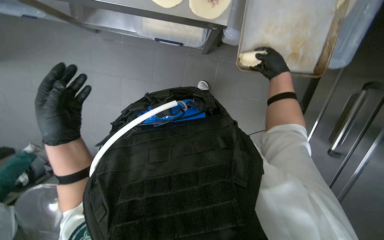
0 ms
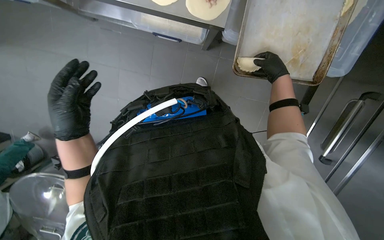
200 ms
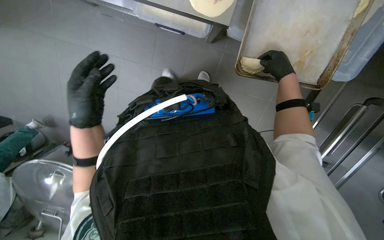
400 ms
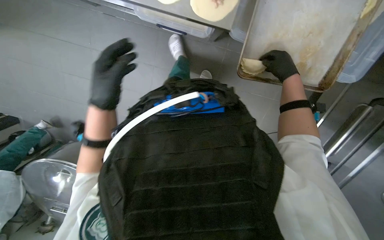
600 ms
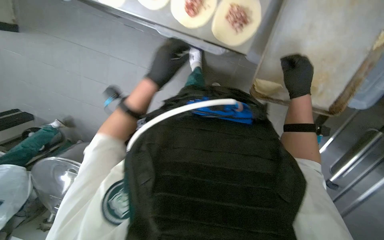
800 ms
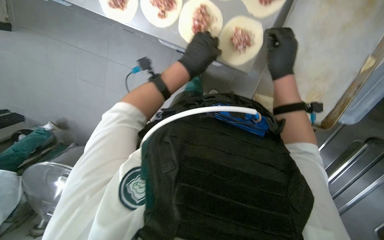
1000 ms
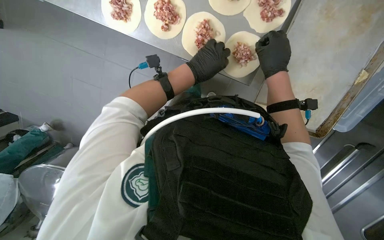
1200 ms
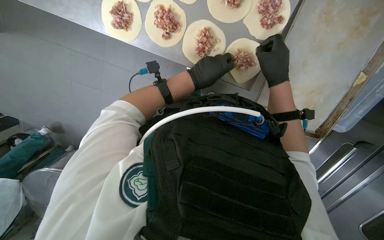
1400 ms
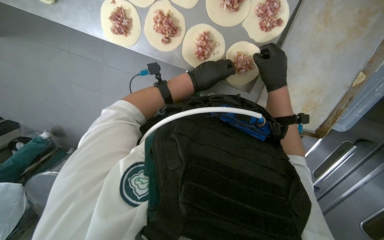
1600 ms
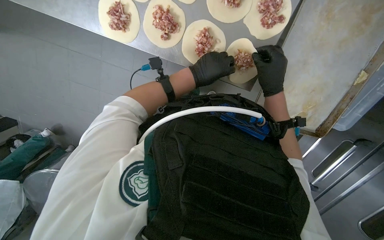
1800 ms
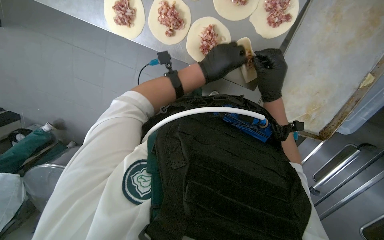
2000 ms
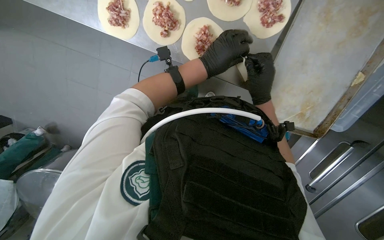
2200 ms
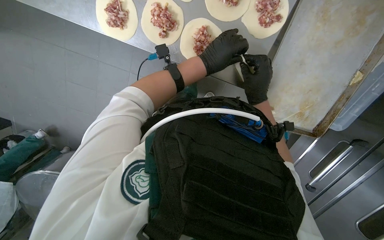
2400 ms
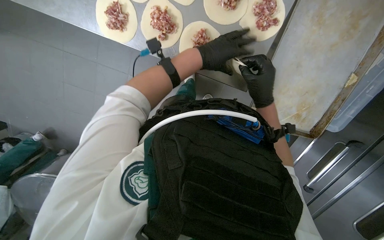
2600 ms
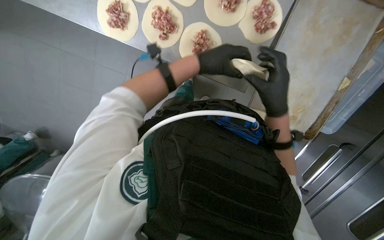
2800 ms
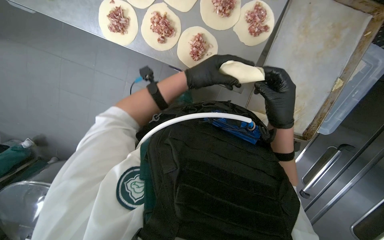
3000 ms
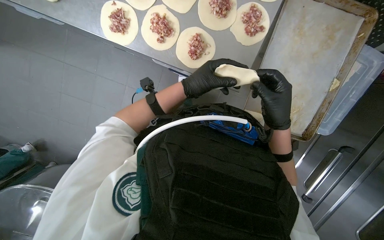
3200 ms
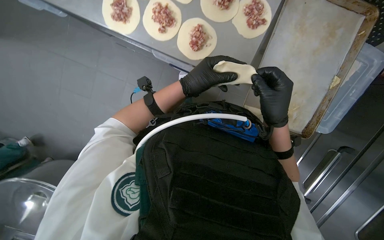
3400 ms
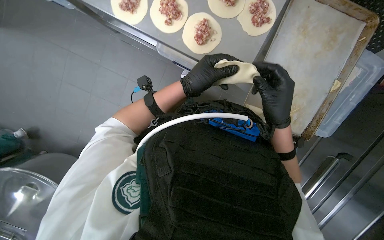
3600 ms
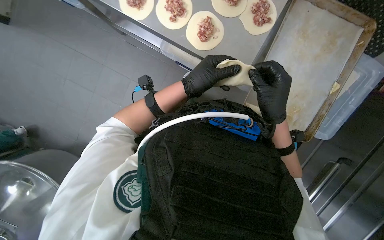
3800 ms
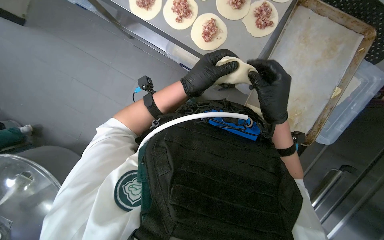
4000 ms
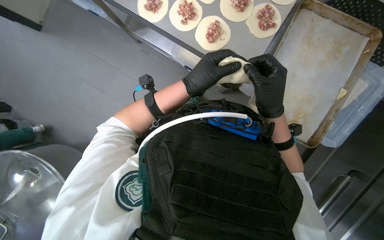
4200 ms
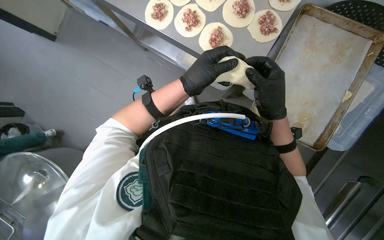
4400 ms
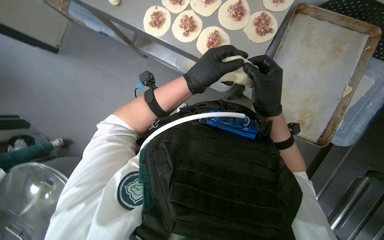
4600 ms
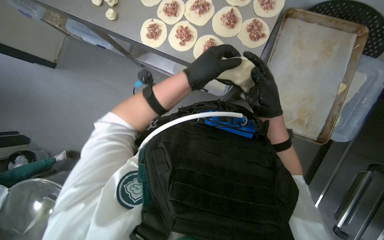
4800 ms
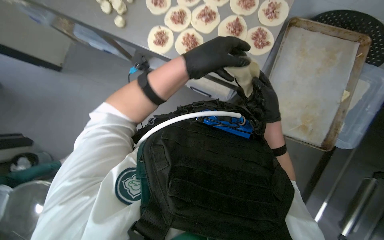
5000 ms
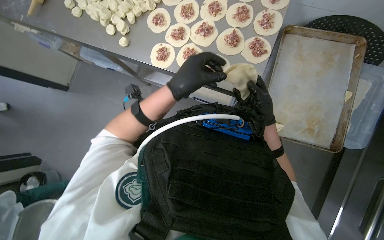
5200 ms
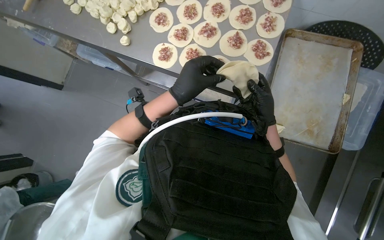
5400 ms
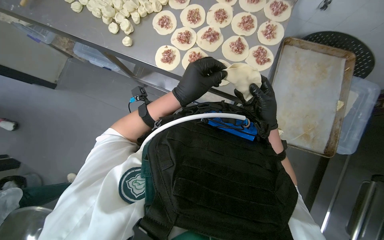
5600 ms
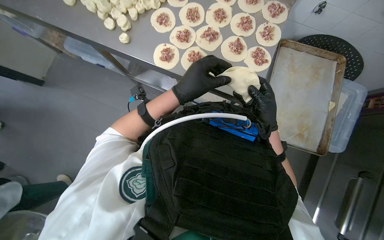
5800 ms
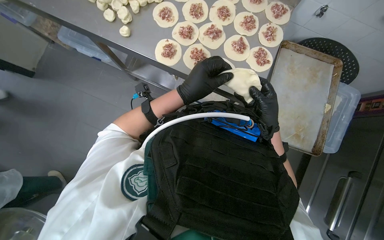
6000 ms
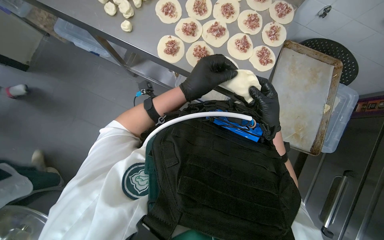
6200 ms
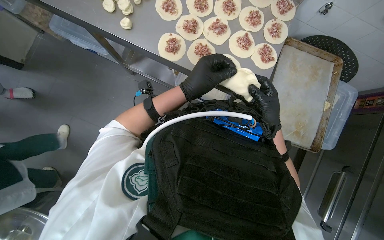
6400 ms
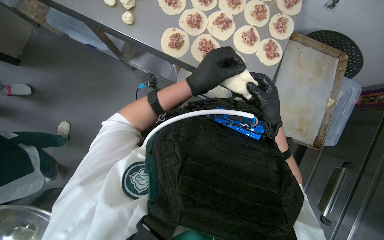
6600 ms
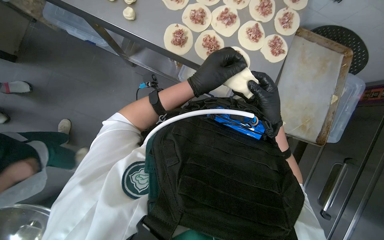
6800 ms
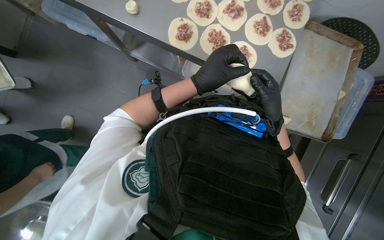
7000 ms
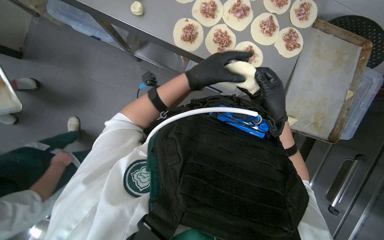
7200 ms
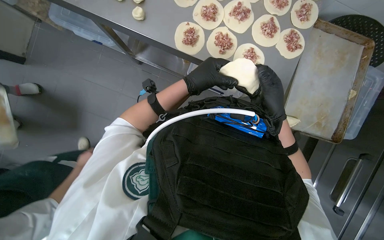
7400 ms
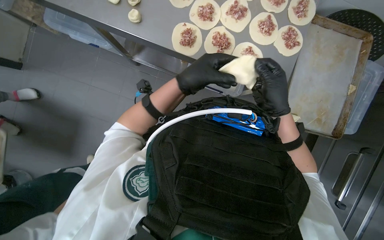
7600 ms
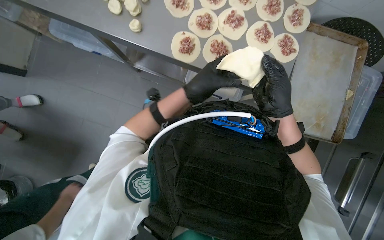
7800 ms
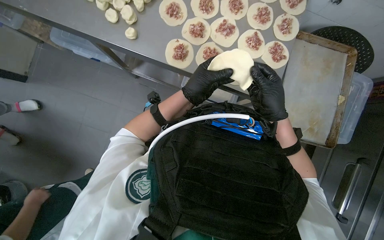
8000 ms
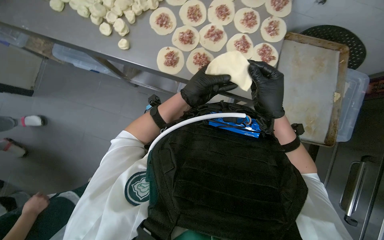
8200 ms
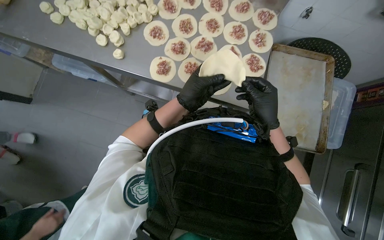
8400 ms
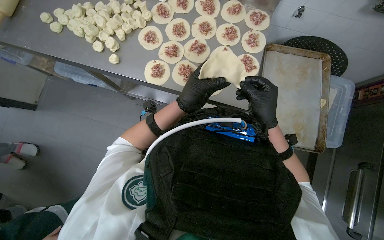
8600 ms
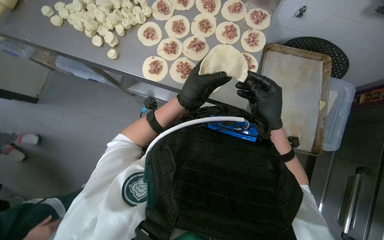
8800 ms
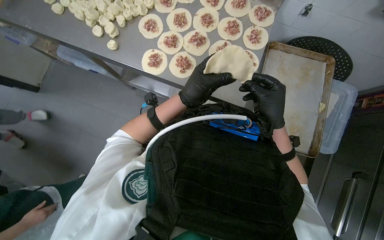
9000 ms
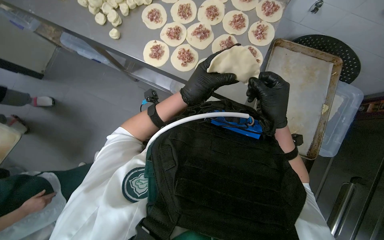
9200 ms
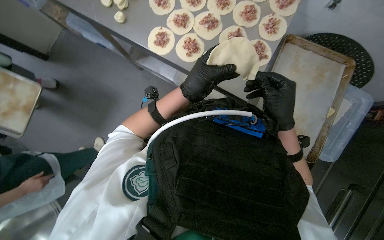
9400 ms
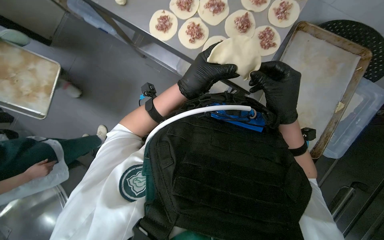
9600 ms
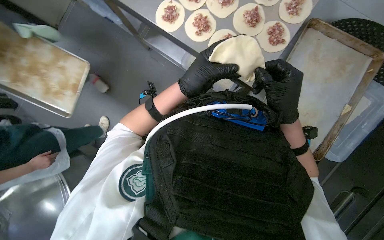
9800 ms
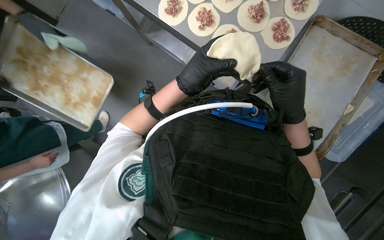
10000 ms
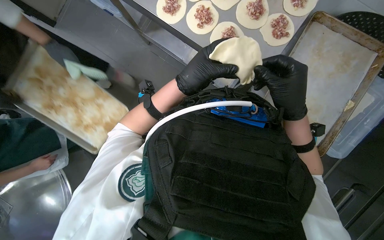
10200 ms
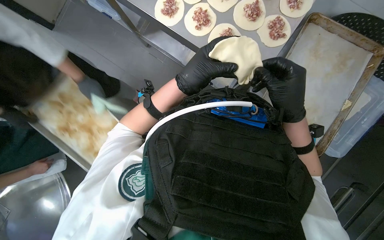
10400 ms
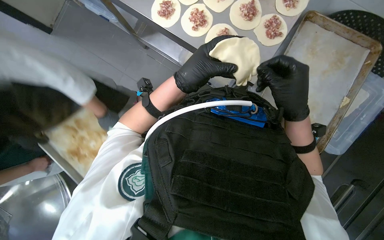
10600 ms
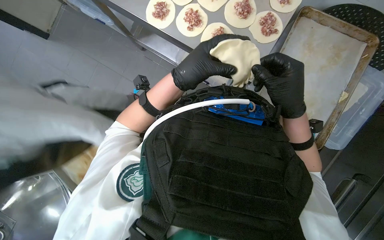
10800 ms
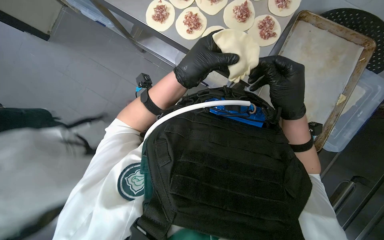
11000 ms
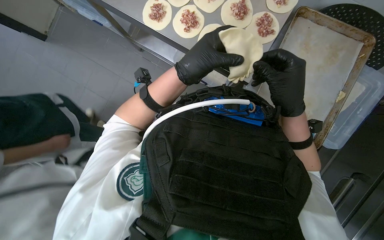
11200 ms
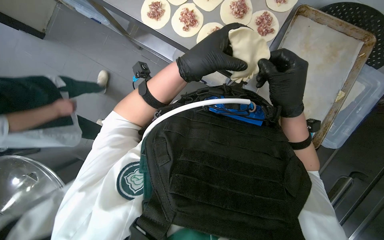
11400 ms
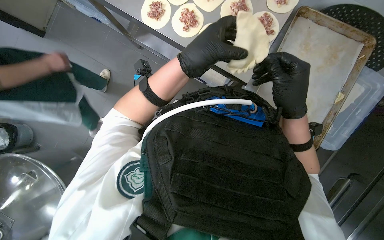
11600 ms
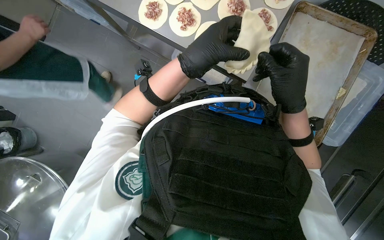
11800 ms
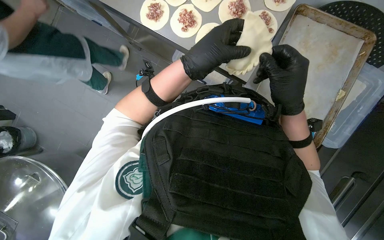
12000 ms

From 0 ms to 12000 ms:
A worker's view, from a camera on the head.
Job: preparing food.
The whole recording: Preparing meat-filled dough. The worker fills dough circles with meat and seals their edges.
From 0 ms to 1600 ms: The right hand shifts approximately 25 cm to the left and nearer to the camera; the left hand travels to the right and farther from the camera by some 20 cm.
From 1600 ms to 3000 ms: The right hand is displaced nearer to the camera and down the picture by roughly 15 cm.
From 3000 ms to 4400 ms: The hands are busy where they are.
From 6000 ms to 9000 ms: The hands stay close to where they were, moving slightly.
From 9000 ms to 10400 ms: The view tips downward by approximately 15 degrees.
From 10400 ms to 12000 ms: The hands work in one place, with small movements.

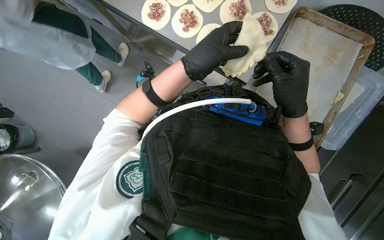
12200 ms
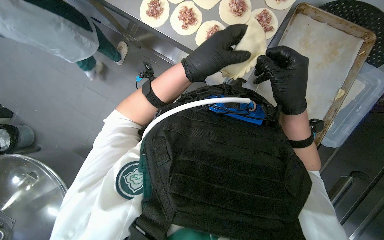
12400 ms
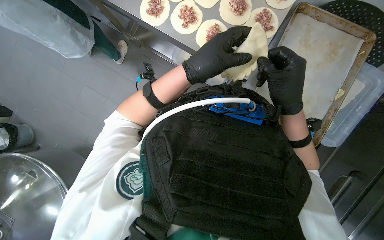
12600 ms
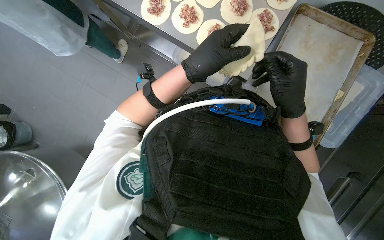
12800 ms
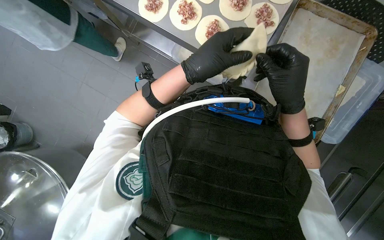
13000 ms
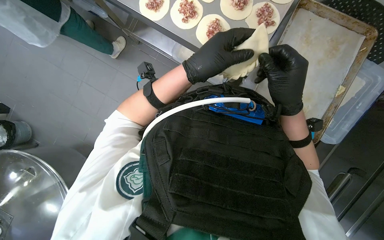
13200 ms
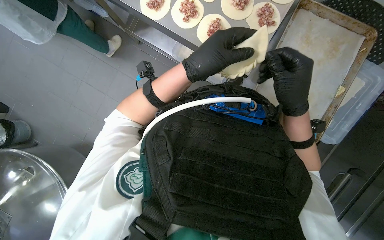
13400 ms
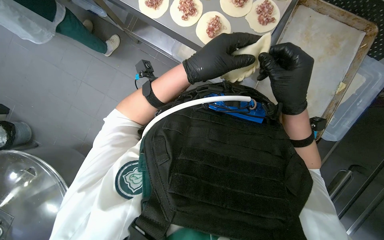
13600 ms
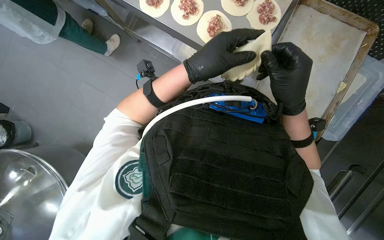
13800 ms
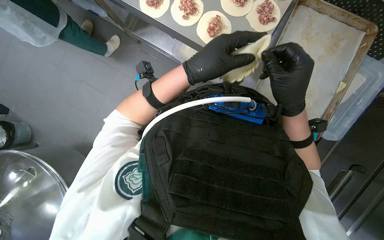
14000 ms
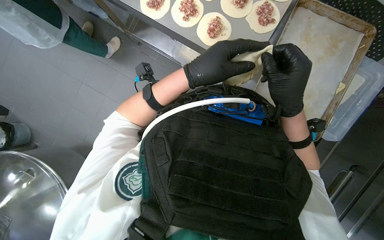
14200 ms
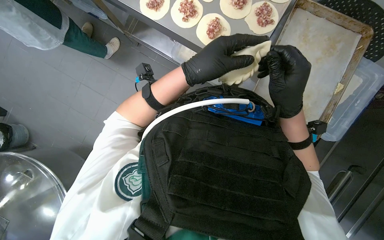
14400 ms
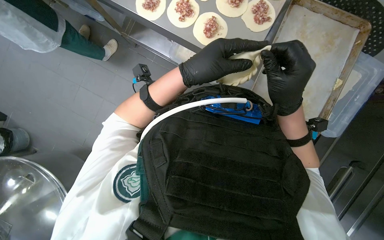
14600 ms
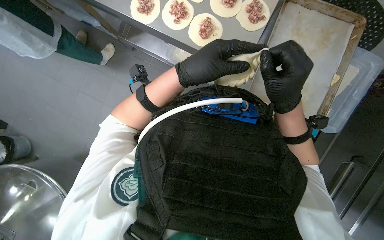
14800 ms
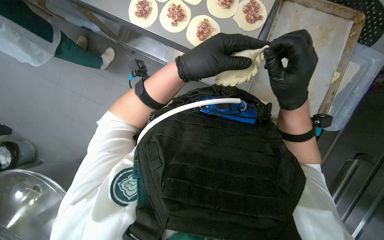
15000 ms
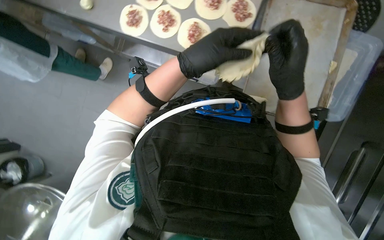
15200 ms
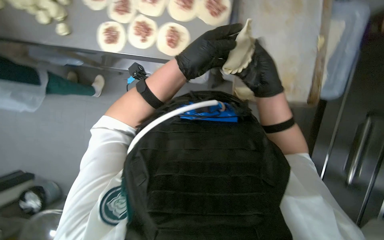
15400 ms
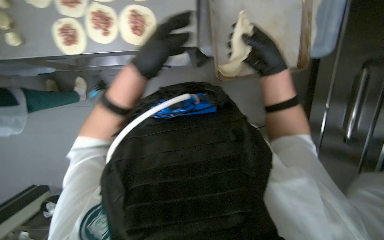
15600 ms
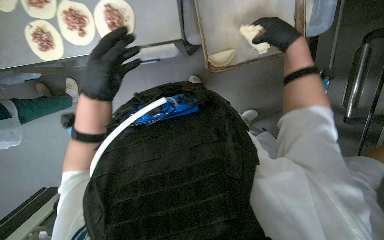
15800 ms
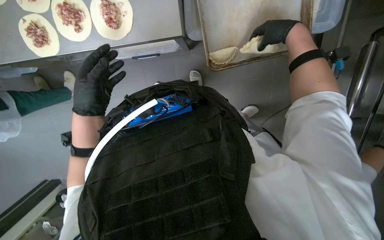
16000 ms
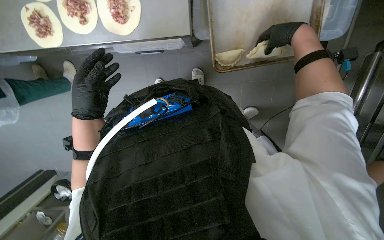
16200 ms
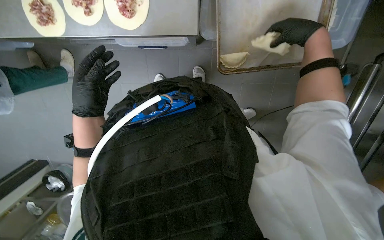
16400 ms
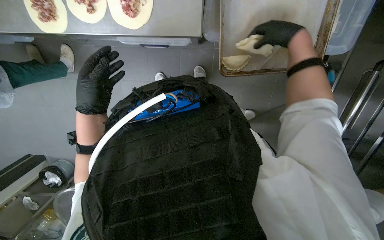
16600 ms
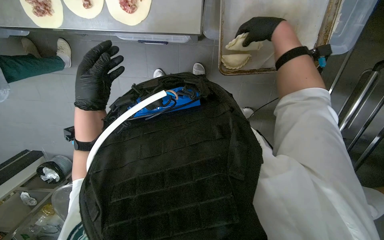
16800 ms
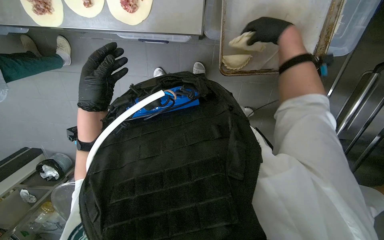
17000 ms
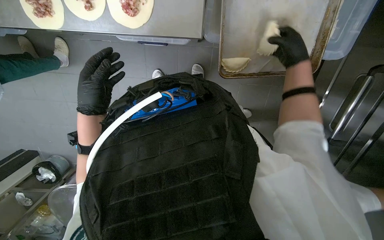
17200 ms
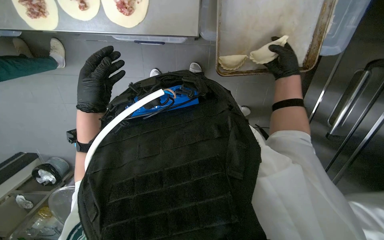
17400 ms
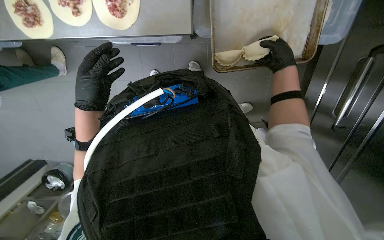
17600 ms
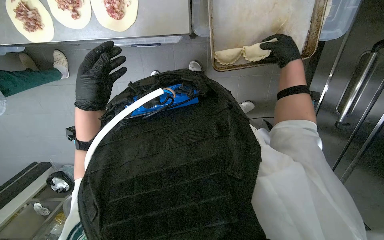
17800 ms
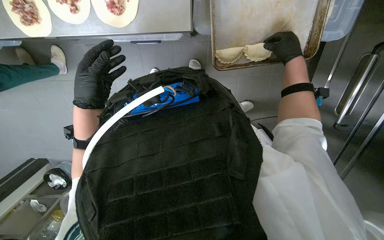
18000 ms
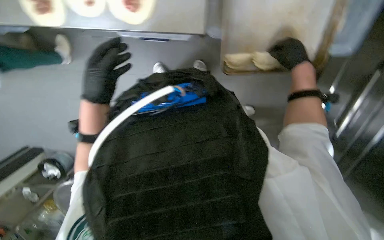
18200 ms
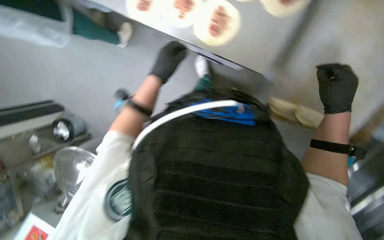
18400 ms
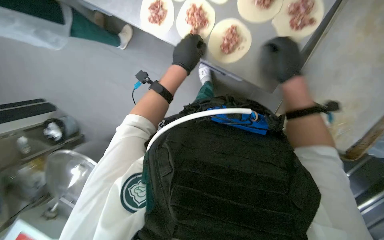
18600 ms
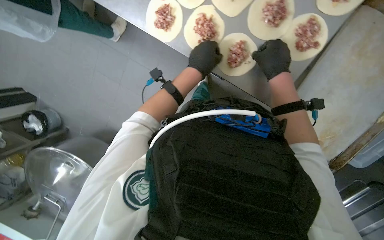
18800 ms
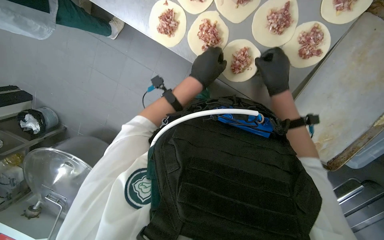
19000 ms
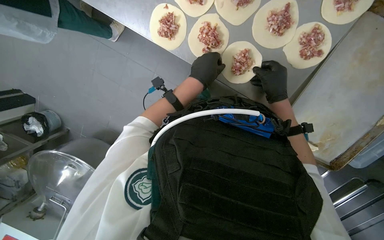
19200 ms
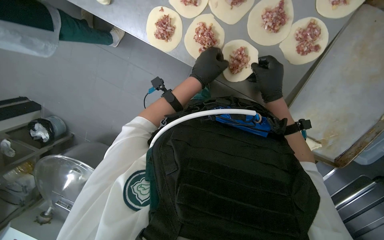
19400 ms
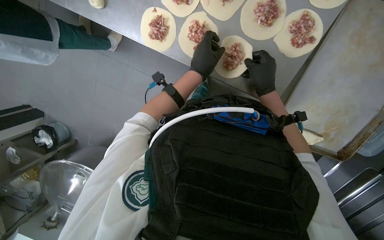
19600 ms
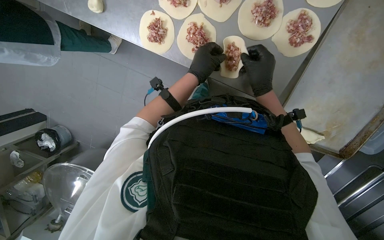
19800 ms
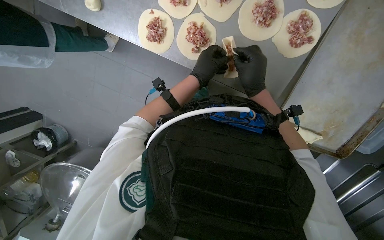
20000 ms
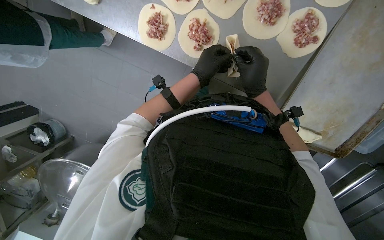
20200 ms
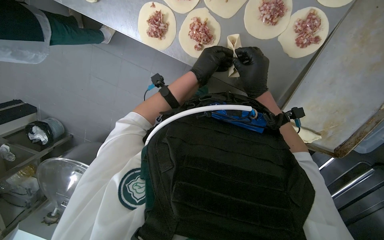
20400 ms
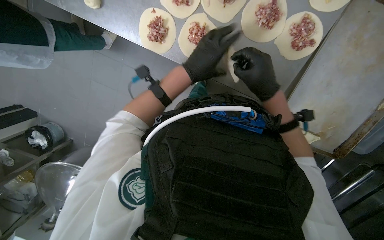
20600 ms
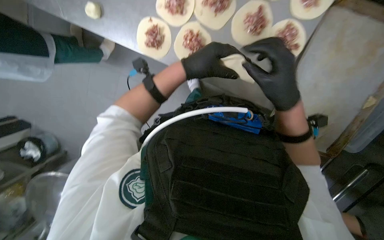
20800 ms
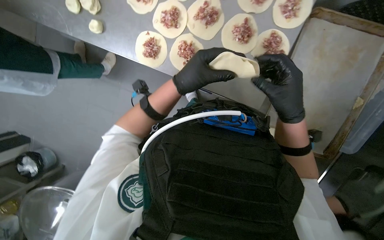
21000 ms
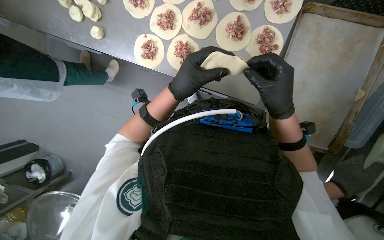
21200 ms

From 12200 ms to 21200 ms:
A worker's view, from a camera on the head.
Job: preparing food.
The whole recording: Preparing meat-filled dough. The worker fills dough circles with meat and seals their edges.
From 12200 ms to 15200 ms: The hands stay close to where they were, moving slightly.
From 15200 ms to 16600 ms: The wearer looks about 15 degrees further downward.
From 19800 ms to 21200 ms: The two hands go about 10 cm nearer to the camera.
